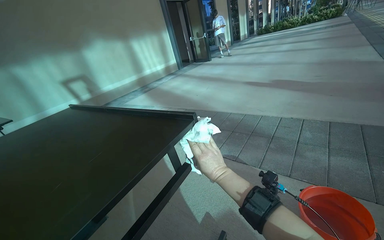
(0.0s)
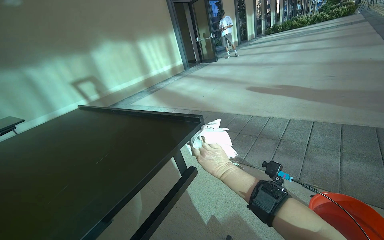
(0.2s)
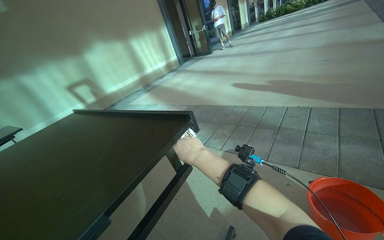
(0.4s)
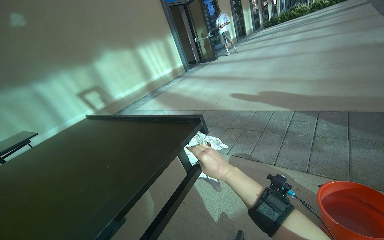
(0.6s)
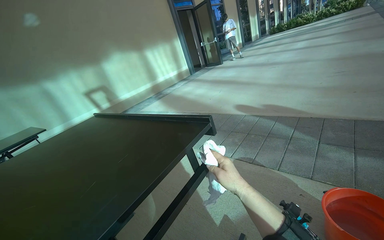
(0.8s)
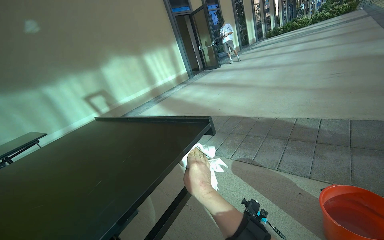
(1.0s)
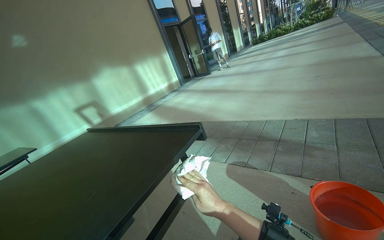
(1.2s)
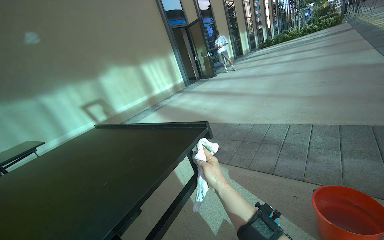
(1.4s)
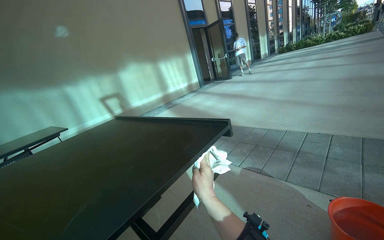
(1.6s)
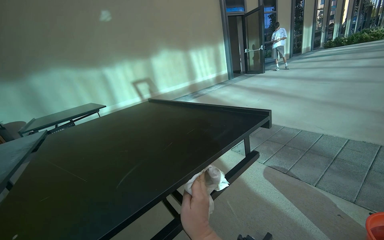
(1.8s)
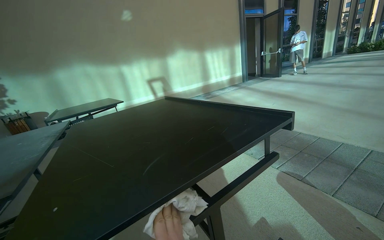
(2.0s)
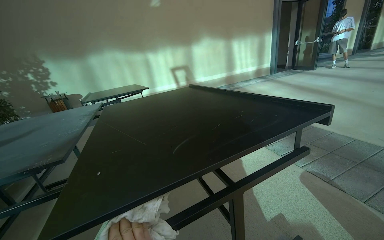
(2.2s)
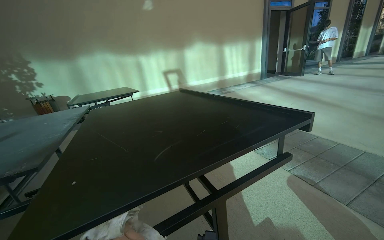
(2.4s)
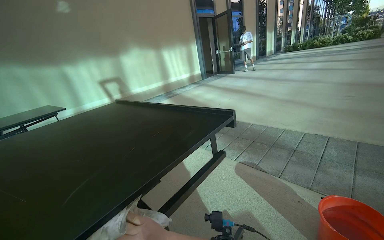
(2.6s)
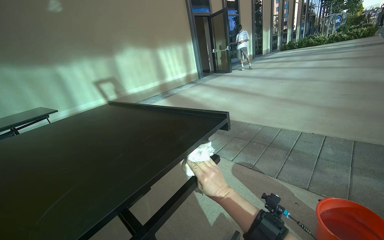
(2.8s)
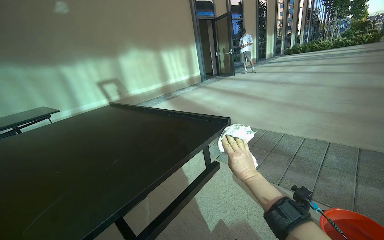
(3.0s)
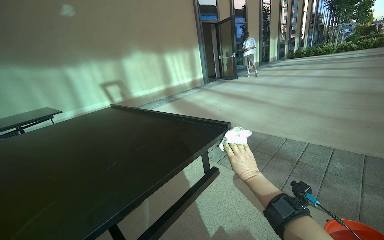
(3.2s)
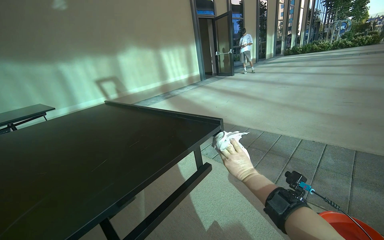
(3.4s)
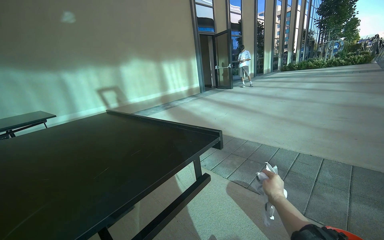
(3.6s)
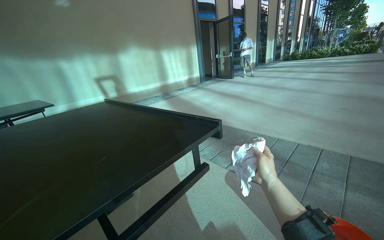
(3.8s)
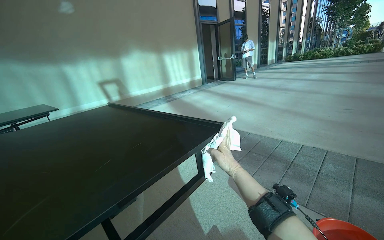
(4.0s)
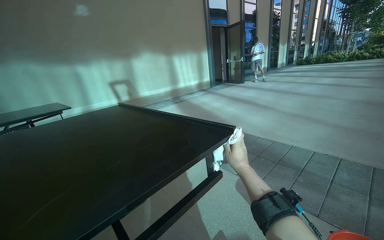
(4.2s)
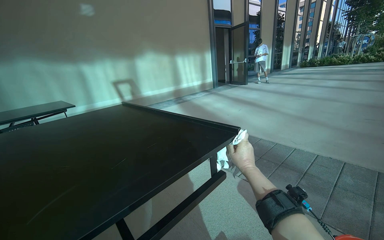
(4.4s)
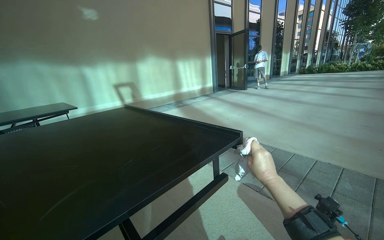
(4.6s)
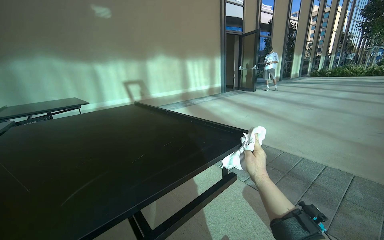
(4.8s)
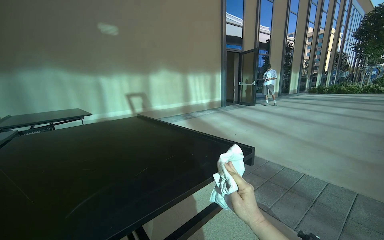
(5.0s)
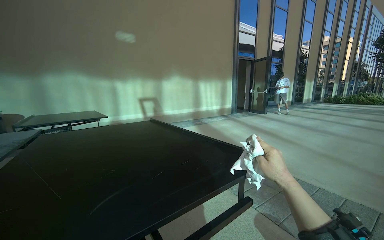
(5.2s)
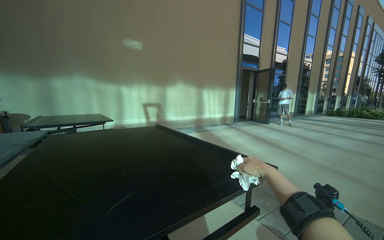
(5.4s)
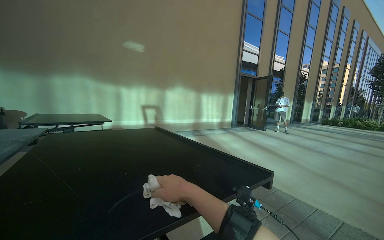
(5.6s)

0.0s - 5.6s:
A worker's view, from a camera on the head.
Job: wiping surfaces.
The whole recording: Wiping outdoor tables. The worker wipes the top surfaces of several outdoor tables with a white cloth.
2.8s - 4.2s: The right hand travels farther from the camera, up the picture and to the right by approximately 20 cm.
4.2s - 5.6s: The camera pitches upward, by about 15 degrees. The right hand is displaced to the left and nearer to the camera by roughly 40 cm.

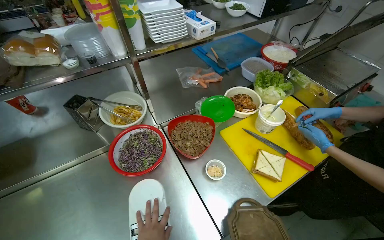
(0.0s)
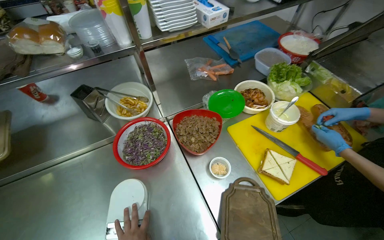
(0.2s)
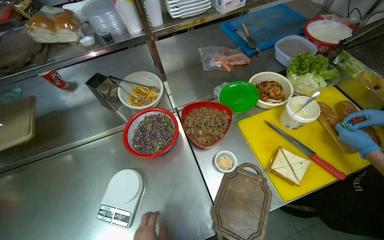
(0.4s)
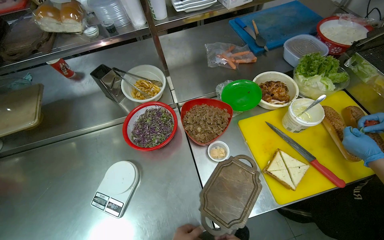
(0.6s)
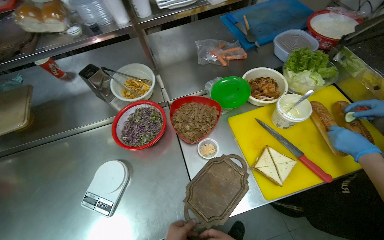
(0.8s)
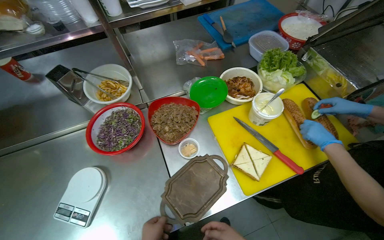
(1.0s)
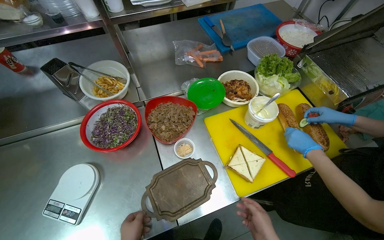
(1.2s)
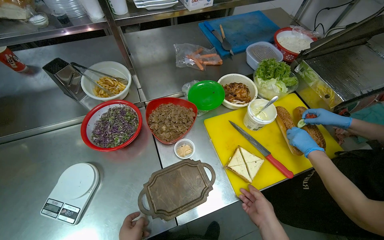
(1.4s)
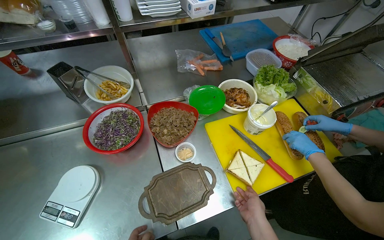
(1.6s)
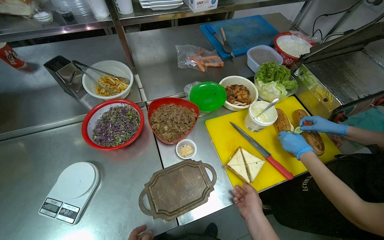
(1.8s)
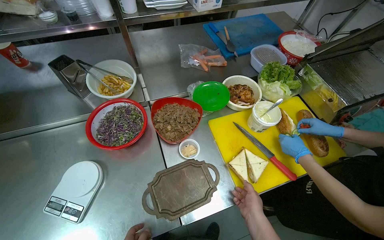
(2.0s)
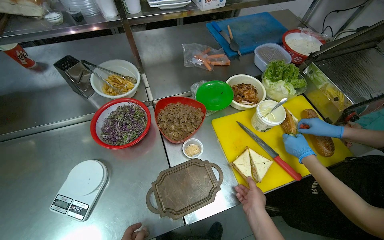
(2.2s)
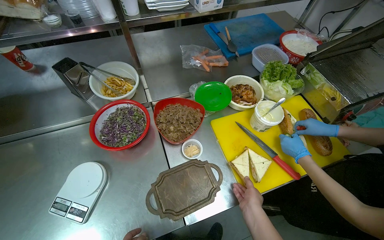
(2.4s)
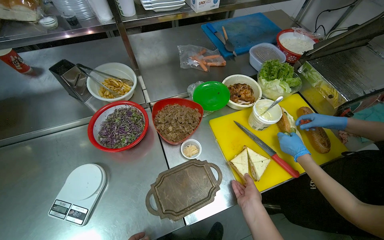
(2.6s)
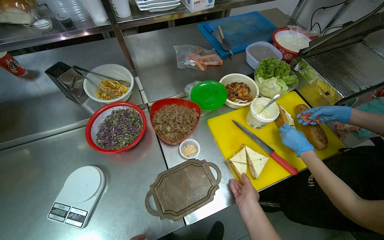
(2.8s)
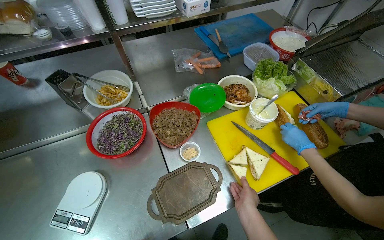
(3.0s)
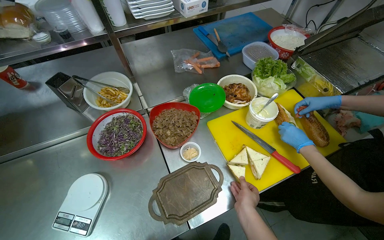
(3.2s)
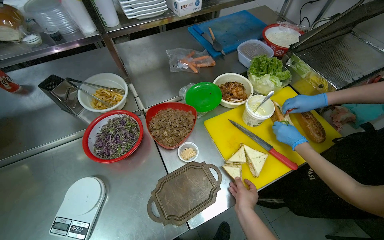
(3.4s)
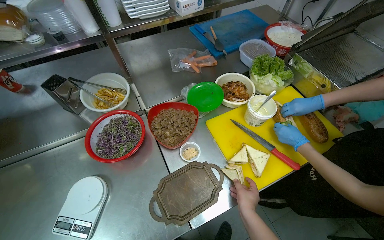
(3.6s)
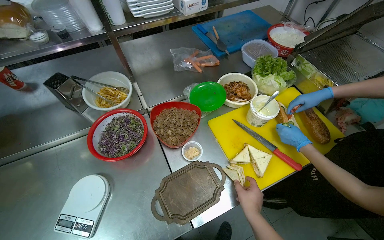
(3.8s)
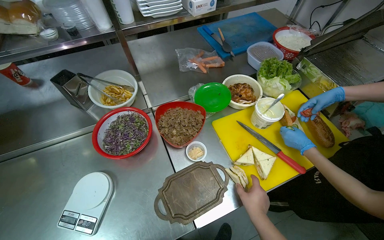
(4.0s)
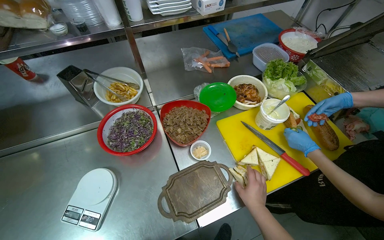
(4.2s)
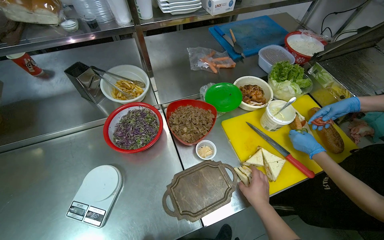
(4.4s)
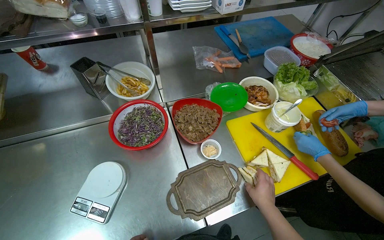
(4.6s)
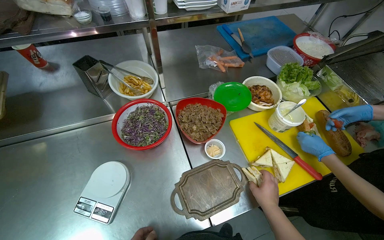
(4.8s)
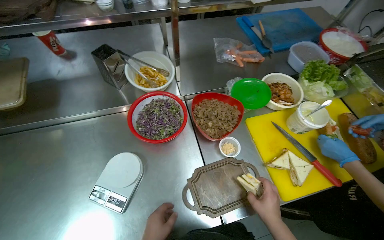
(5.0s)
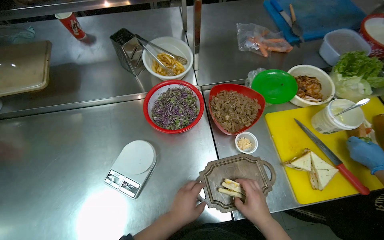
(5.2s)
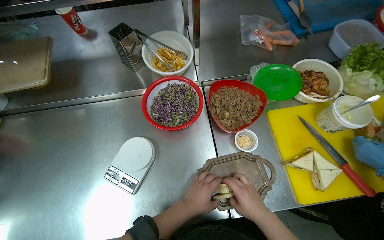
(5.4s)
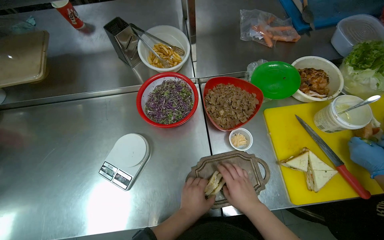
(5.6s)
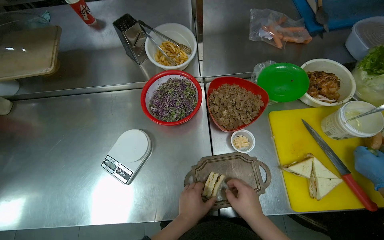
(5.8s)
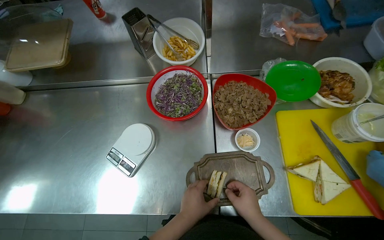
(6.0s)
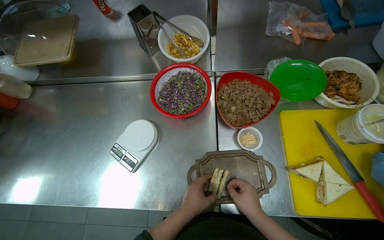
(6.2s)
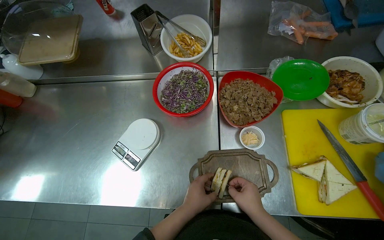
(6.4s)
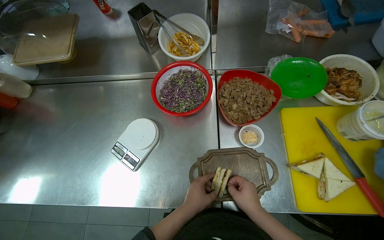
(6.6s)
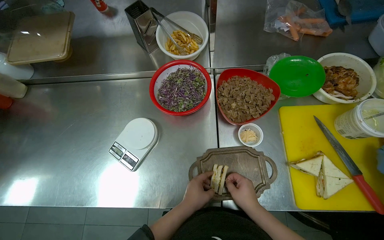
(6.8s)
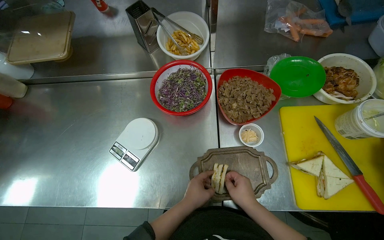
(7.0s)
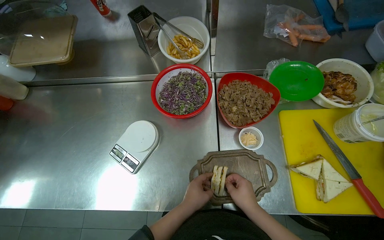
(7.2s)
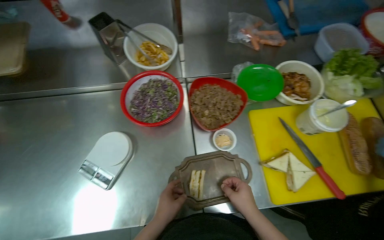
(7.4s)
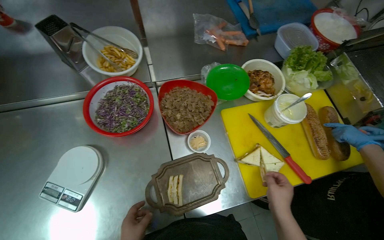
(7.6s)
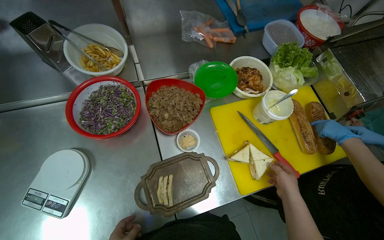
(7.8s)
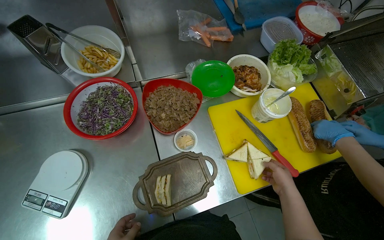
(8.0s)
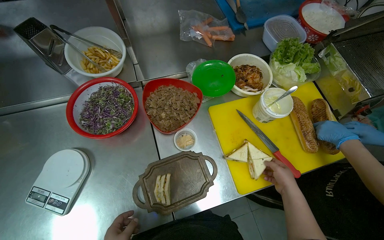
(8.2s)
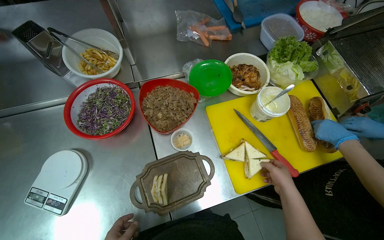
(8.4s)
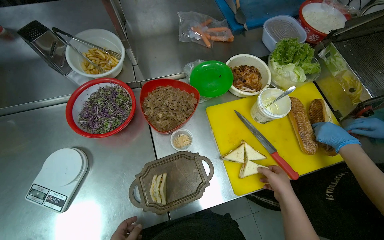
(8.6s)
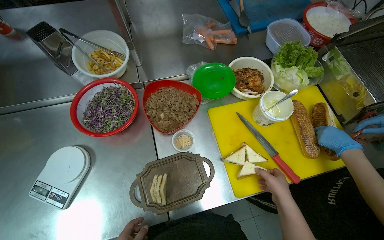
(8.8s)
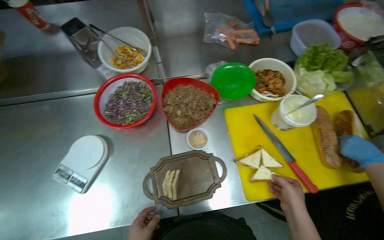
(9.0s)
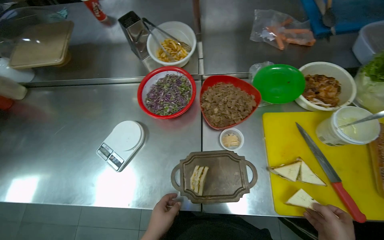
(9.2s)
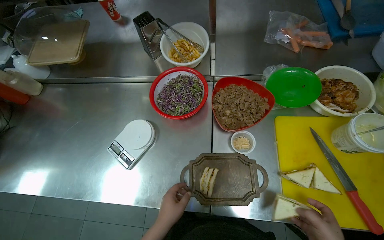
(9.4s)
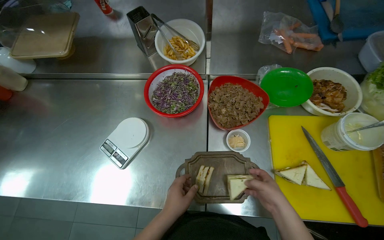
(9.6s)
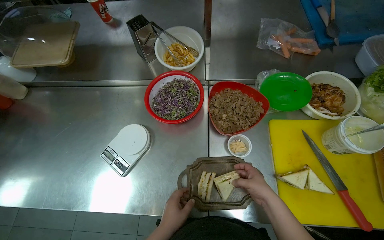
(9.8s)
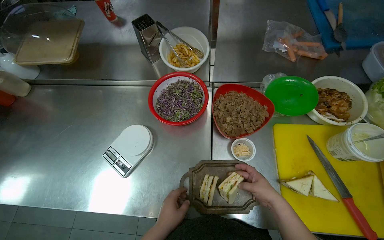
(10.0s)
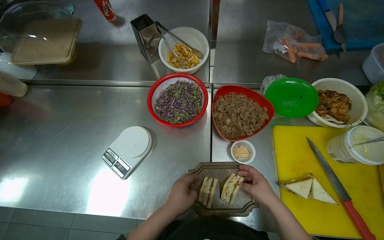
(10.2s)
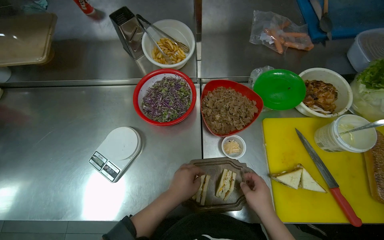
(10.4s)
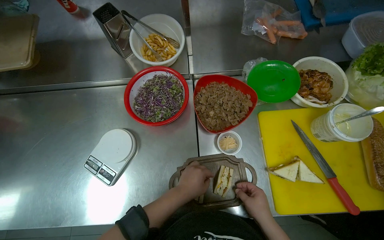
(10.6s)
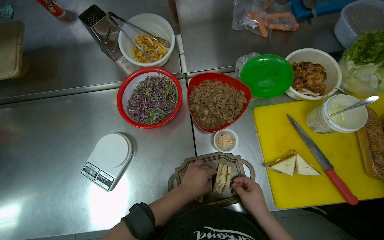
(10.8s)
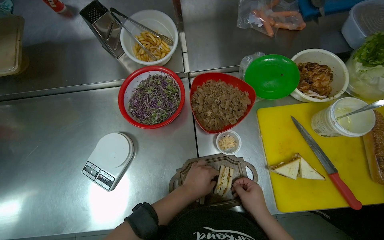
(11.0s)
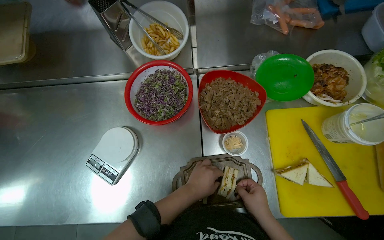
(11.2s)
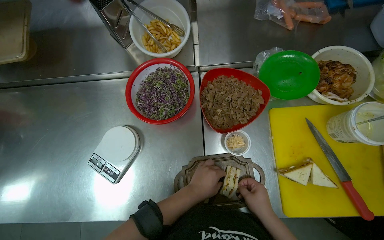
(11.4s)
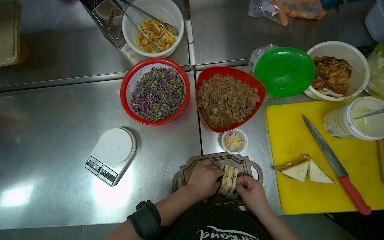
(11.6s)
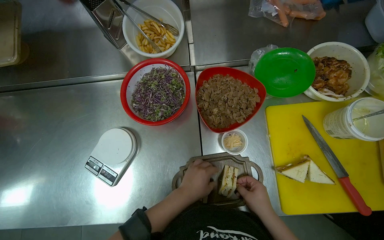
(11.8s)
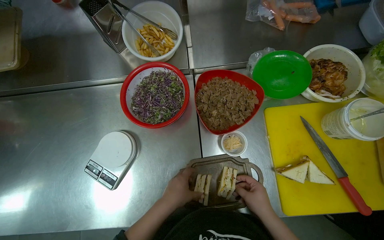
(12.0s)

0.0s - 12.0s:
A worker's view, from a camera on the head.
Job: preparing food.
The whole recording: Assembling meal on serving tray. The worker arranges sandwiches, salad, and french fries on a serving tray.
4.4s - 6.0s: The head rotates about 20 degrees to the left.
6.0s - 7.6s: The right hand goes approximately 15 cm to the right.
7.6s - 9.0s: The right hand travels to the right and farther from the camera by approximately 15 cm.
10.4s - 12.0s: The hands stay close to where they were, moving slightly.

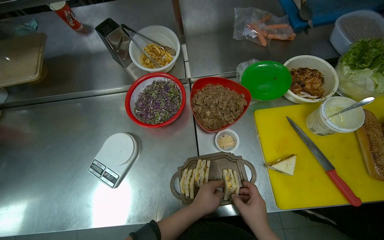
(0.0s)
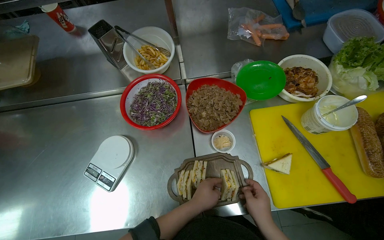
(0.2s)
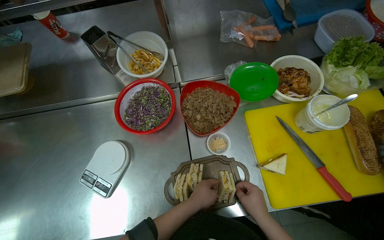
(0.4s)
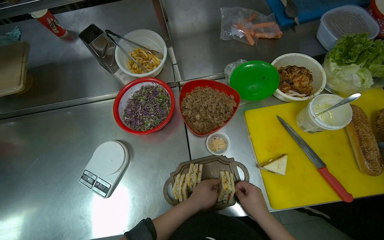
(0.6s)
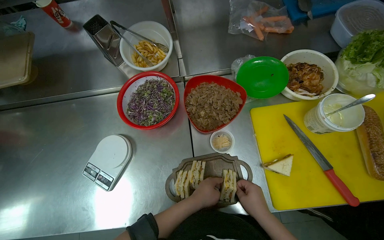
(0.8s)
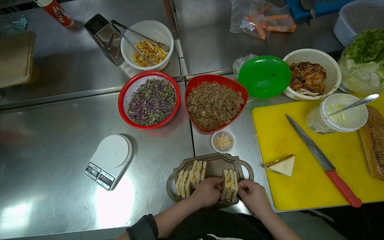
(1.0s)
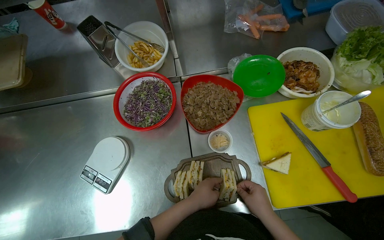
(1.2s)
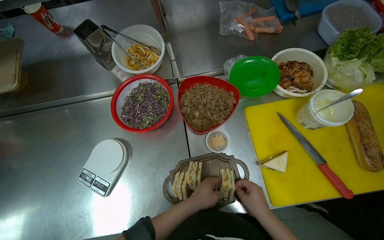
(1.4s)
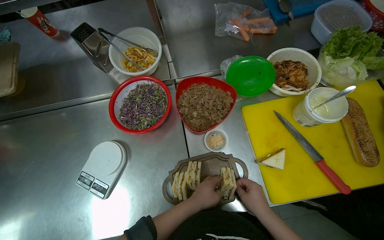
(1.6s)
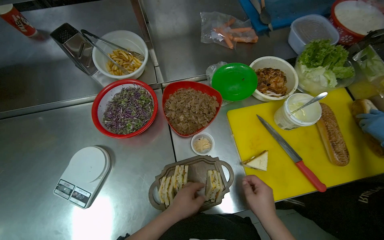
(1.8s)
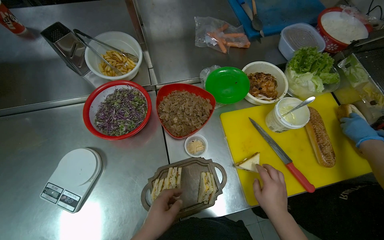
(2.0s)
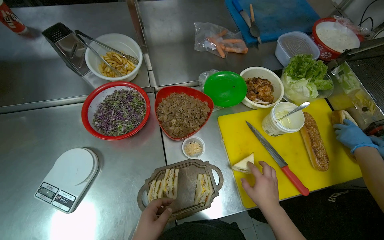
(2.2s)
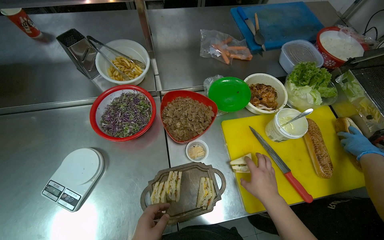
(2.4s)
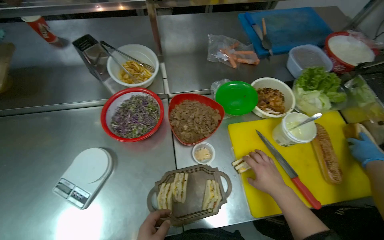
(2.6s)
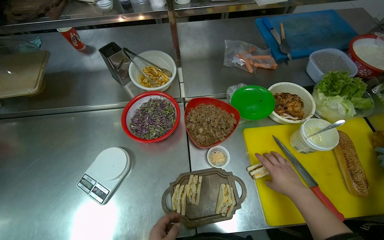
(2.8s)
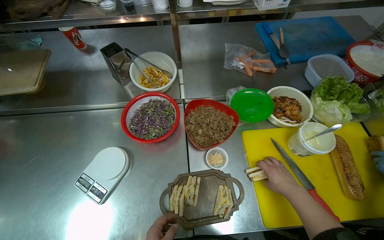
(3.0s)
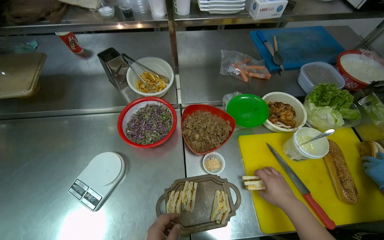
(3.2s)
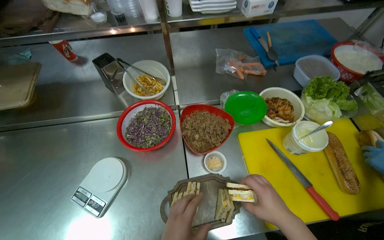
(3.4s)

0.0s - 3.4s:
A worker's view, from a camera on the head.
Job: preparing food.
The whole recording: Assembling meal on serving tray. The worker arranges sandwiches, salad, and french fries on a serving tray.
0.0s - 1.6s: The hands are busy where they are.
